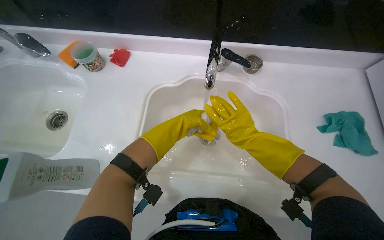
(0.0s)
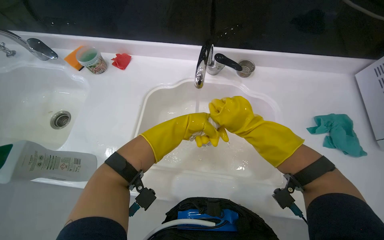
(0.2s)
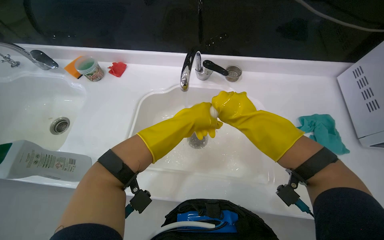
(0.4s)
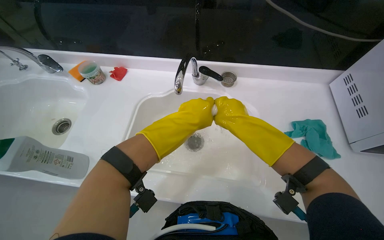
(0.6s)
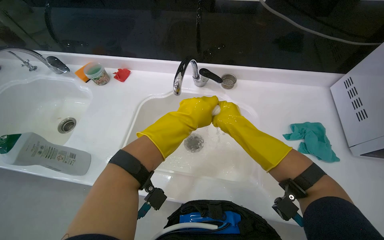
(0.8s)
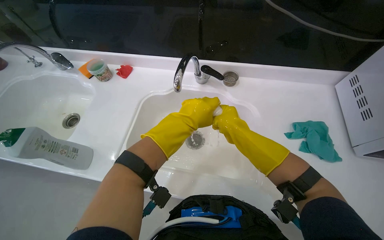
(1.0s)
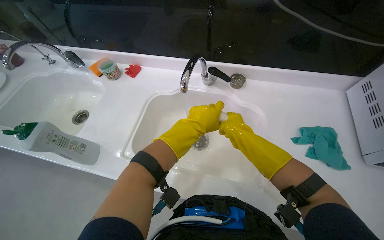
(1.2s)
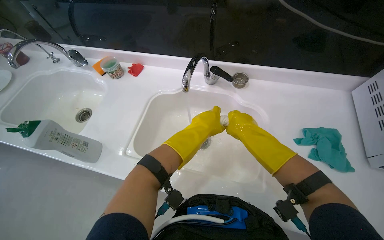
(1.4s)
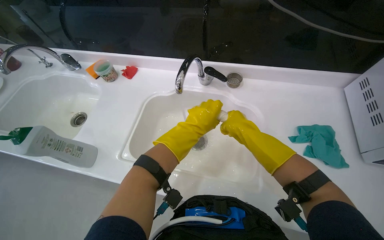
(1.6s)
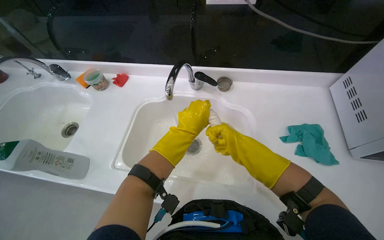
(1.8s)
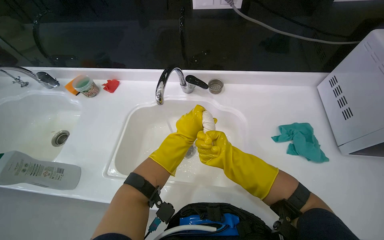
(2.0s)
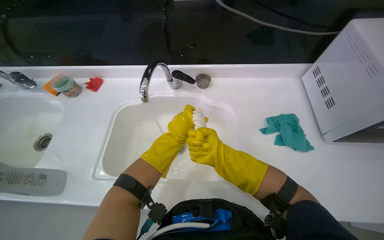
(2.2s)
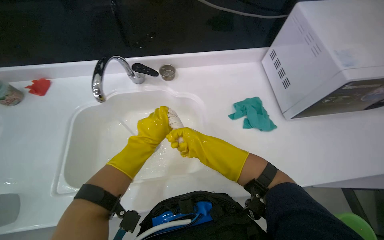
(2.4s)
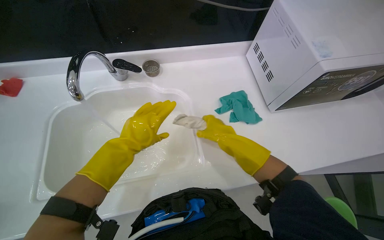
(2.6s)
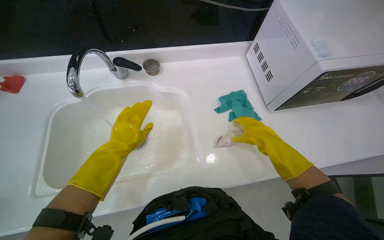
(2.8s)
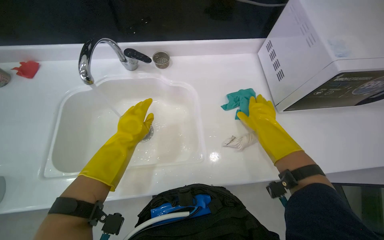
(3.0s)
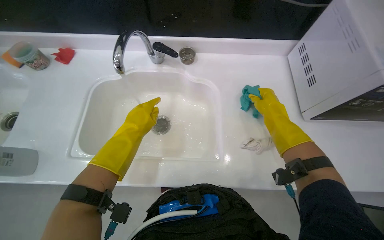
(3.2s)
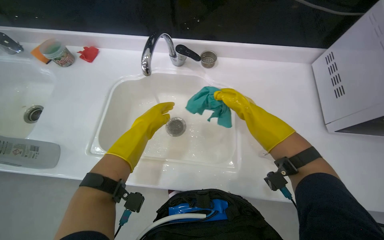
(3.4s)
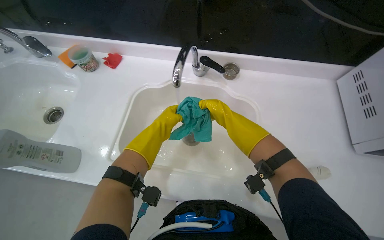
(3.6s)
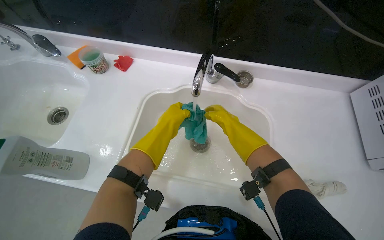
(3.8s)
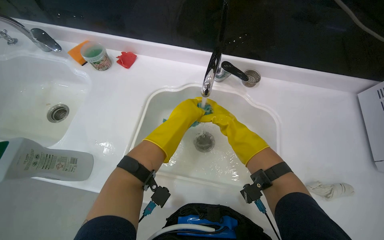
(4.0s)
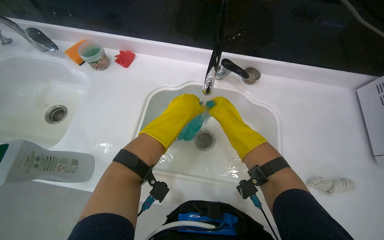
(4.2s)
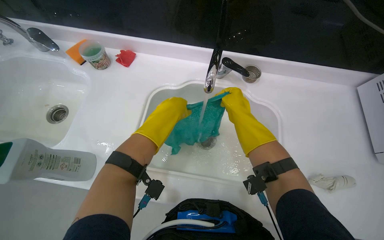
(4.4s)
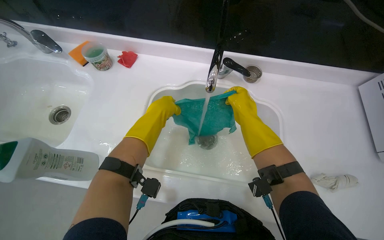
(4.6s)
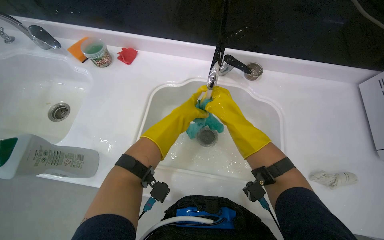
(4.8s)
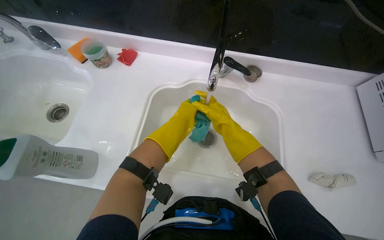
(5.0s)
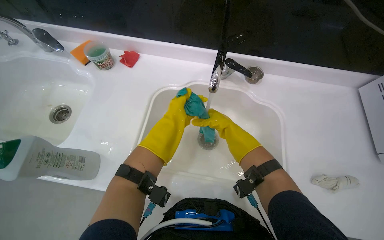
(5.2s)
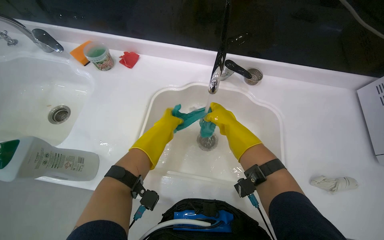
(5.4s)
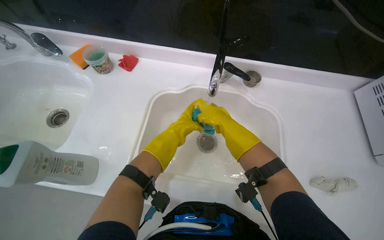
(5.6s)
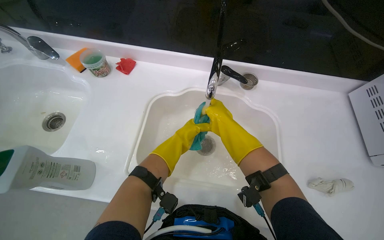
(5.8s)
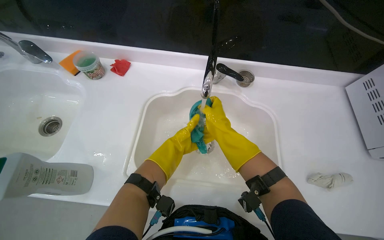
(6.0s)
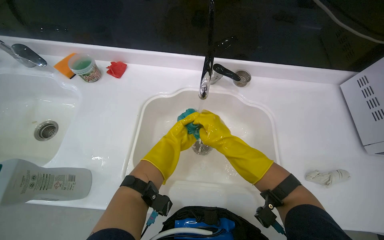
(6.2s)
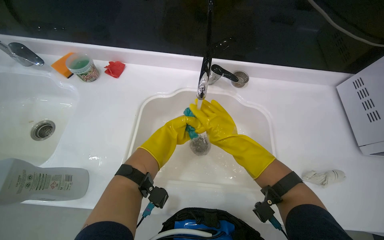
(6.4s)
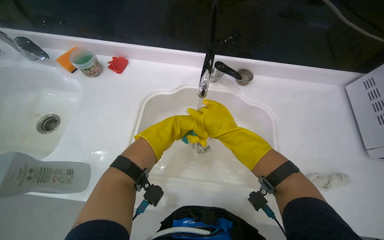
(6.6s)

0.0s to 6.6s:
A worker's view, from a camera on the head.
Job: preparing cleaning supplies.
The whole recording: Rinsing and wringing cleaning cloths. The worker rinses and wrings cleaning cloths under the tap in the sink.
0.0s to 1.6s: The left hand shifts about 20 cm to the right and nearer to the camera.
1.6s to 3.2s: The right hand goes approximately 20 cm to the right.
3.2s to 5.0s: The right hand shifts roughly 30 cm to the left and farther from the camera. Meanwhile the left hand goes roughly 10 cm farther from the camera.
5.0s to 6.6s: The right hand heads nearer to the camera, covering some 10 cm.

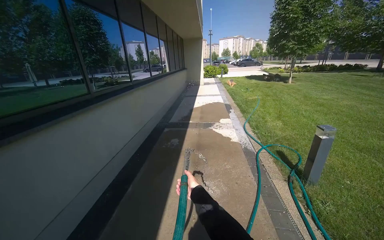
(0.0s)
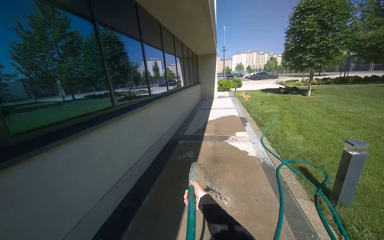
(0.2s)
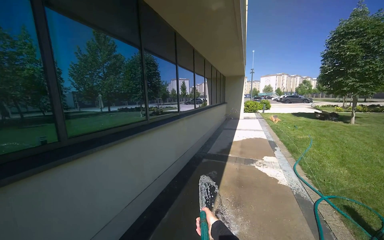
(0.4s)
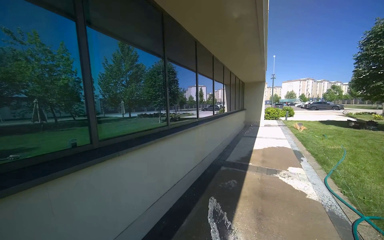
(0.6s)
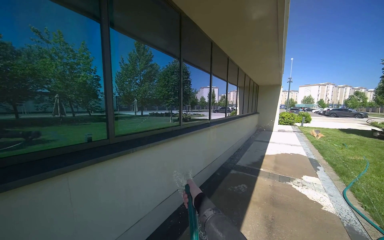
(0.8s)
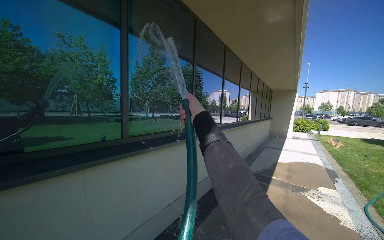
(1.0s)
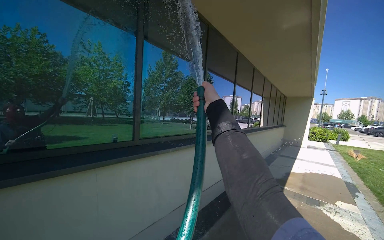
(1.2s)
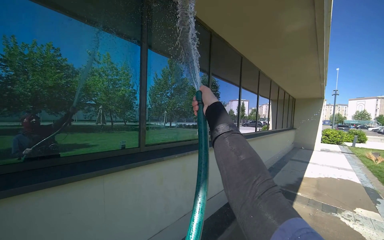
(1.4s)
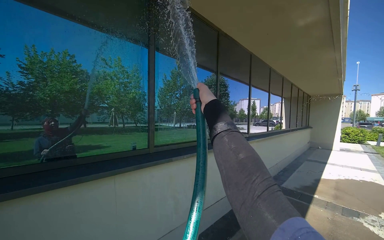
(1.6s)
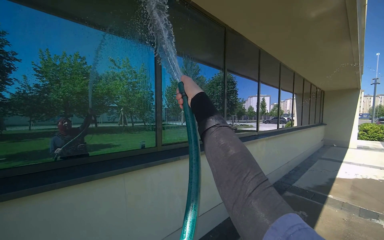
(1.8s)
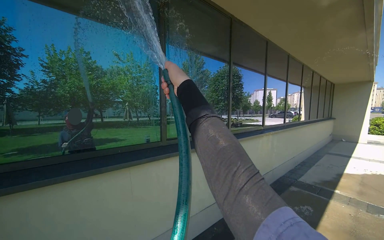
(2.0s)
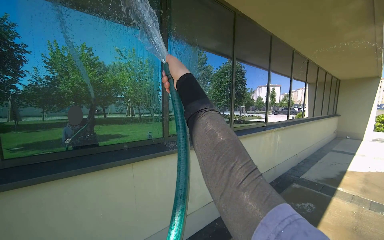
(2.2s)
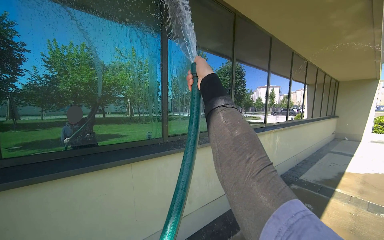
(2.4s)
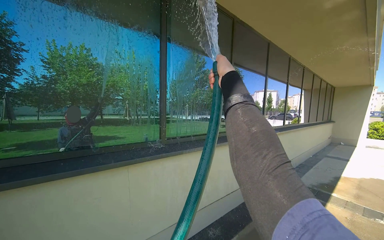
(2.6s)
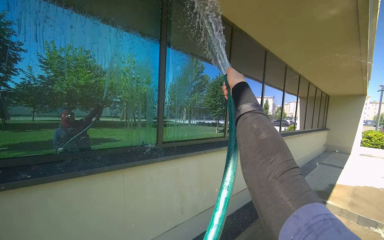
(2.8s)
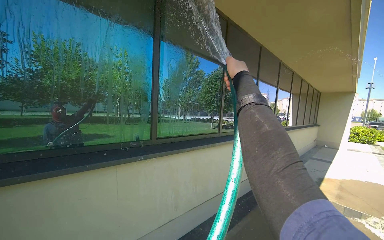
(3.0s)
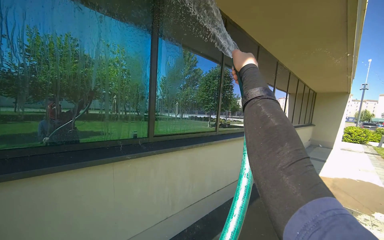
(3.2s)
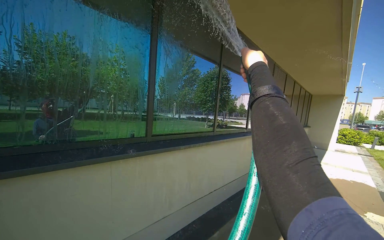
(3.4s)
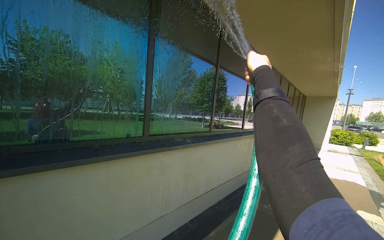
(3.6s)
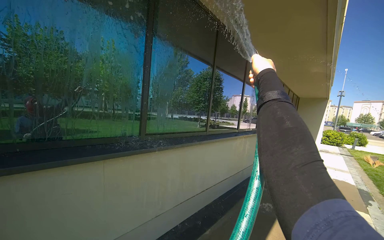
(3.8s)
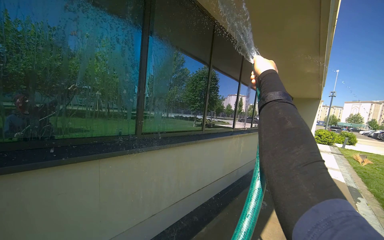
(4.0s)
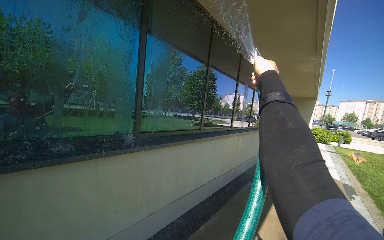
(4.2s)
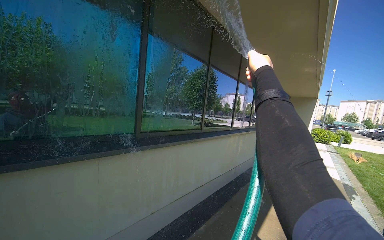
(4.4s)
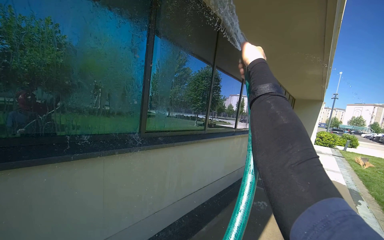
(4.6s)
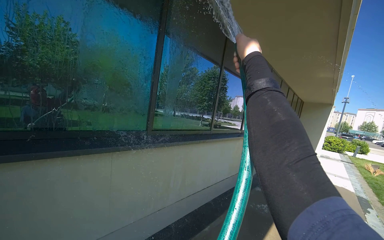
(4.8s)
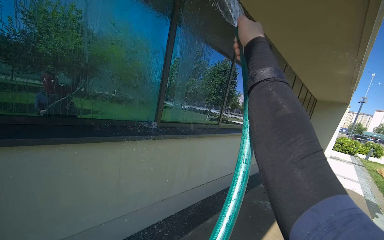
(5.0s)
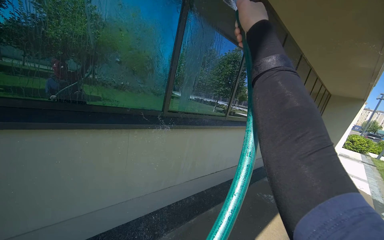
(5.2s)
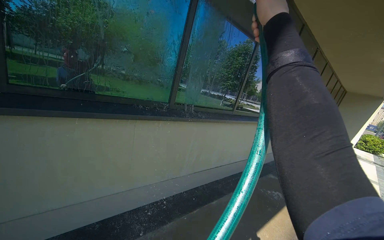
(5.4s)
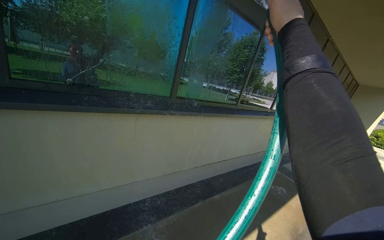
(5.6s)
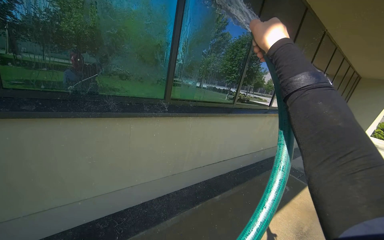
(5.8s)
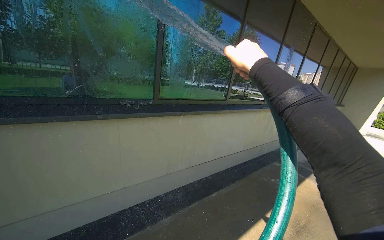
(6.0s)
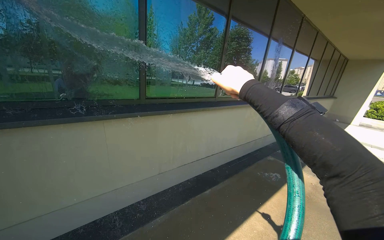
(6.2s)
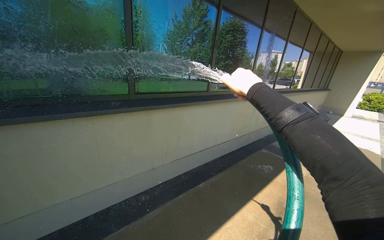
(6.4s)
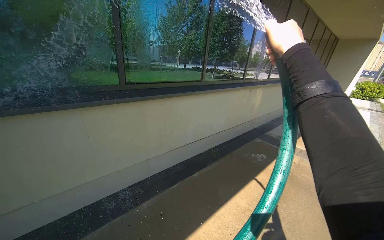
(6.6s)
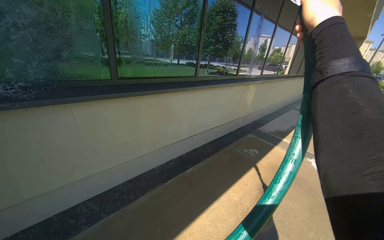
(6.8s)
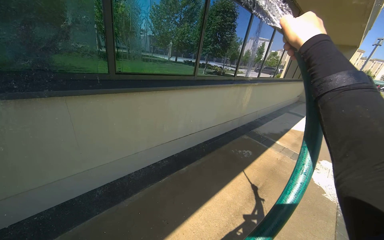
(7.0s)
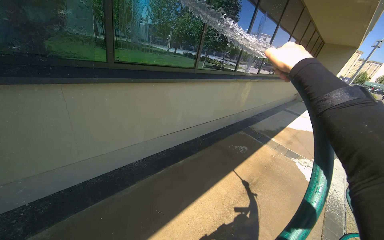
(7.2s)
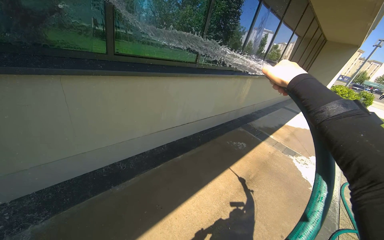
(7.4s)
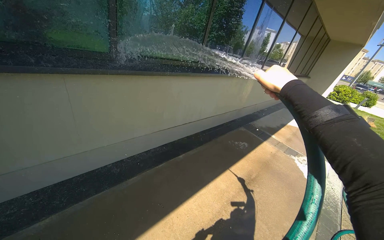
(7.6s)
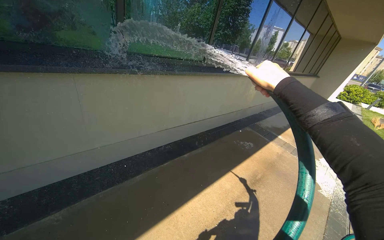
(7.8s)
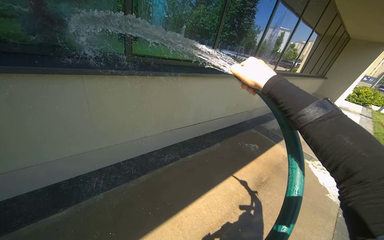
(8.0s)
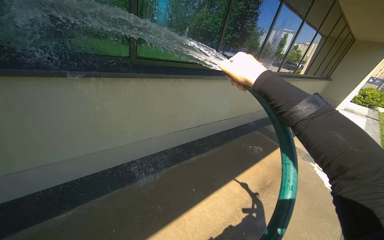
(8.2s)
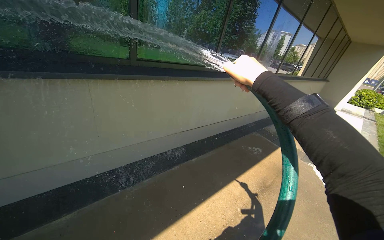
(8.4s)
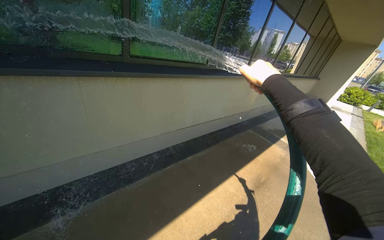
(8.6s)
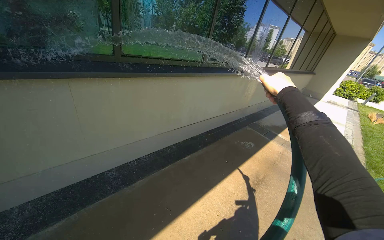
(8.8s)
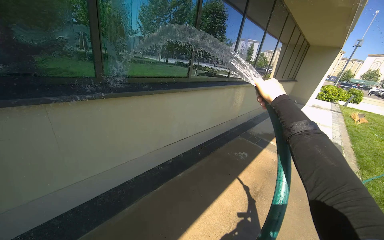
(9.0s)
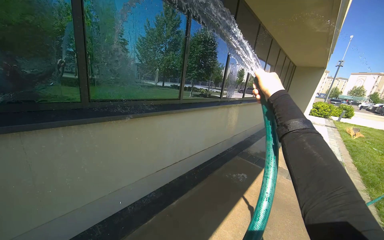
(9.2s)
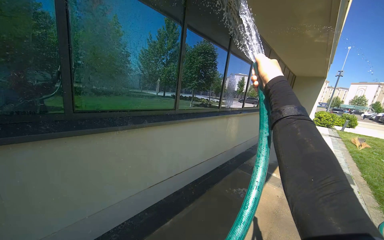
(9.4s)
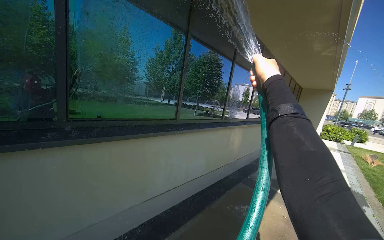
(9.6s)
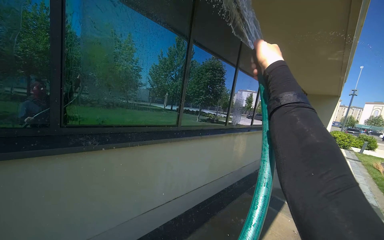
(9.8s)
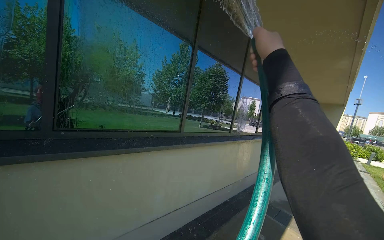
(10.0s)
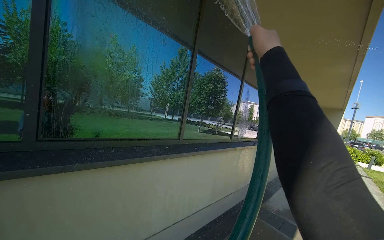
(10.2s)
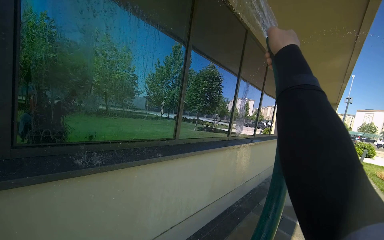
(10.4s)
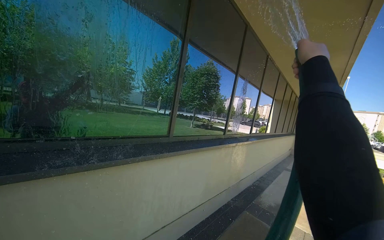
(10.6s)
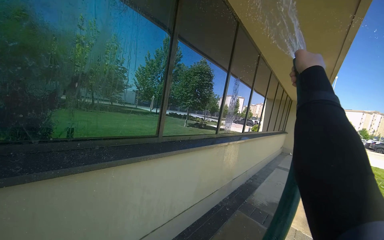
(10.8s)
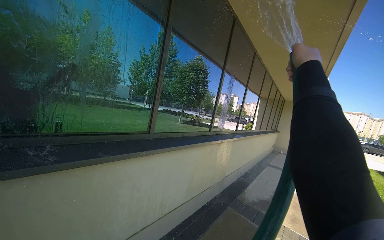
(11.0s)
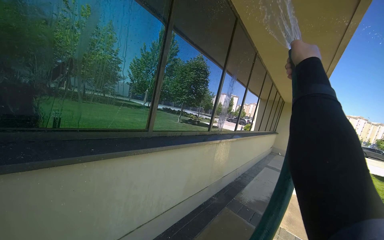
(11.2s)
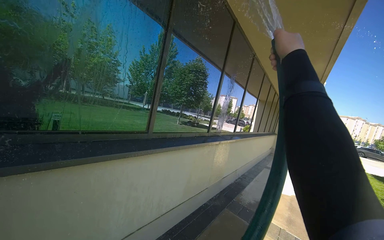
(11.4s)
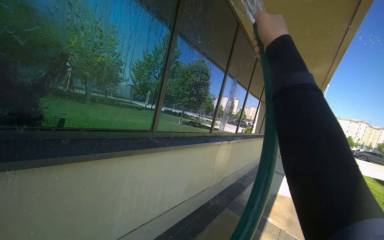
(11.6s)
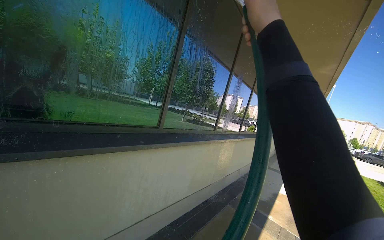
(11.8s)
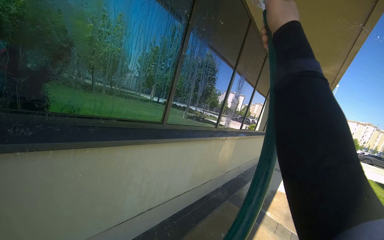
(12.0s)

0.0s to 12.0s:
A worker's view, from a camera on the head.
Job: cleaning windows.
The whole recording: Spraying water on building windows. The worker sprays water onto the building windows with a hose.
0.0s to 1.6s: The head rotates some 40 degrees to the left. The camera pitches upward, by approximately 20 degrees.
6.0s to 7.6s: The camera pitches downward, by about 15 degrees. The right hand goes nearer and farther, roughly 15 cm each way, reversing 2 times.
9.0s to 10.4s: The head travels about 70 cm. The camera pitches upward, by some 20 degrees.
10.4s to 12.0s: The right hand goes to the right and returns, about 15 cm each way.
